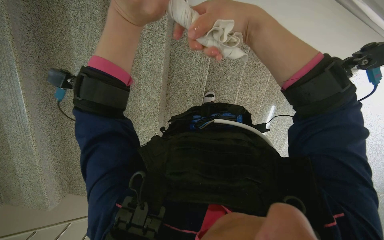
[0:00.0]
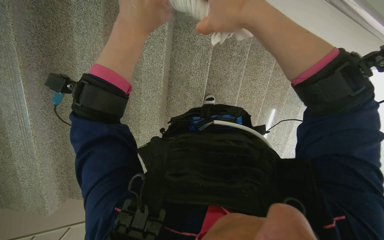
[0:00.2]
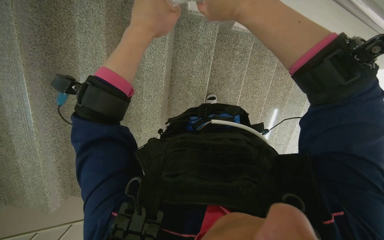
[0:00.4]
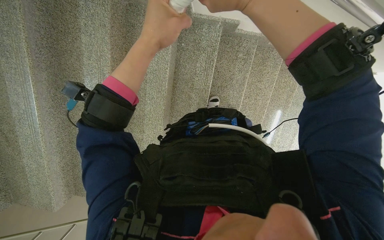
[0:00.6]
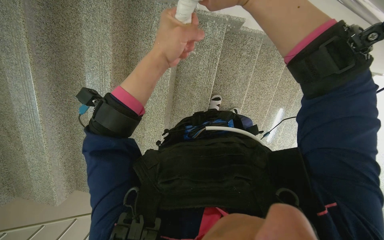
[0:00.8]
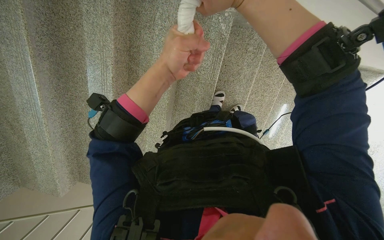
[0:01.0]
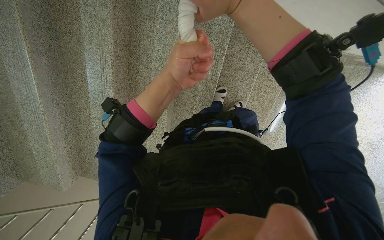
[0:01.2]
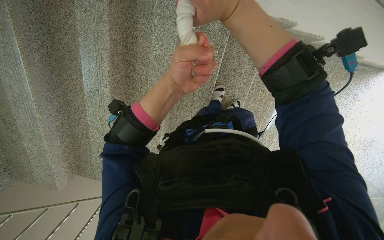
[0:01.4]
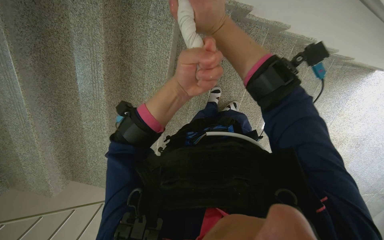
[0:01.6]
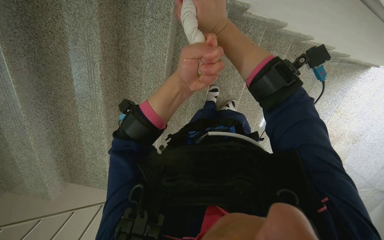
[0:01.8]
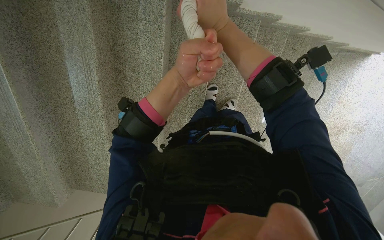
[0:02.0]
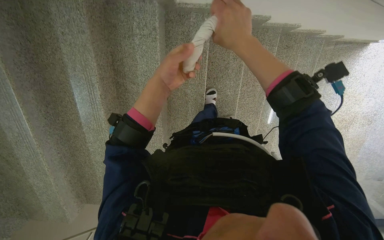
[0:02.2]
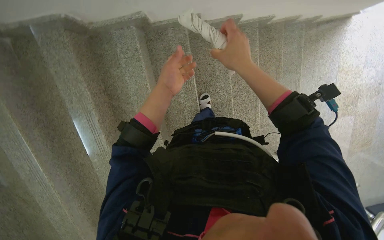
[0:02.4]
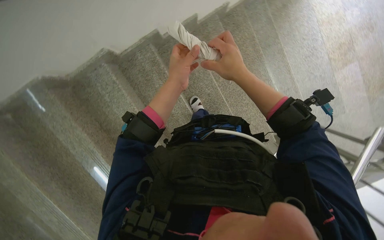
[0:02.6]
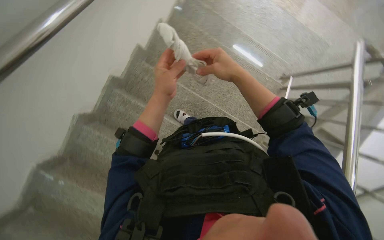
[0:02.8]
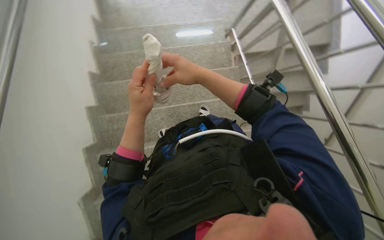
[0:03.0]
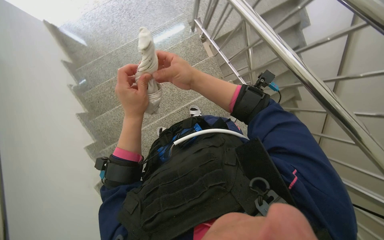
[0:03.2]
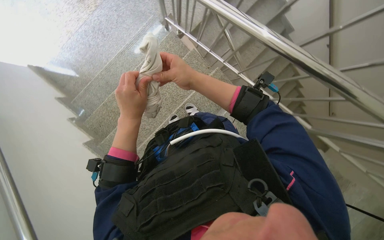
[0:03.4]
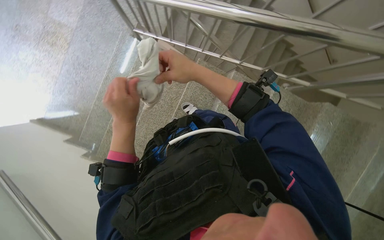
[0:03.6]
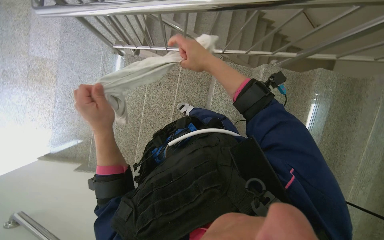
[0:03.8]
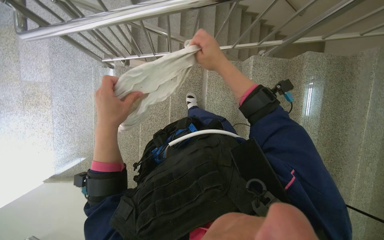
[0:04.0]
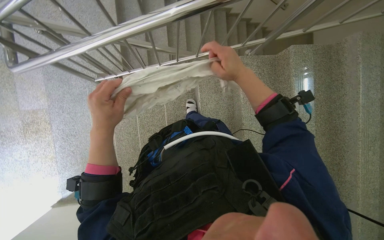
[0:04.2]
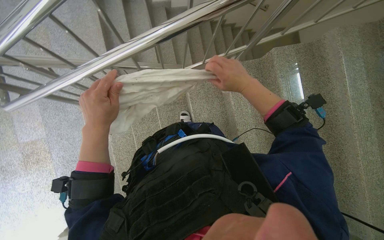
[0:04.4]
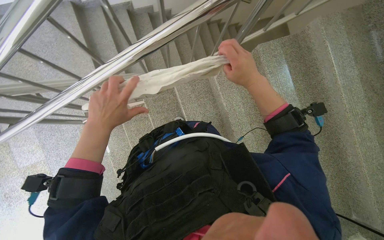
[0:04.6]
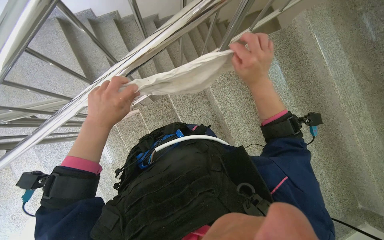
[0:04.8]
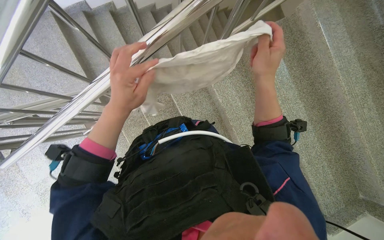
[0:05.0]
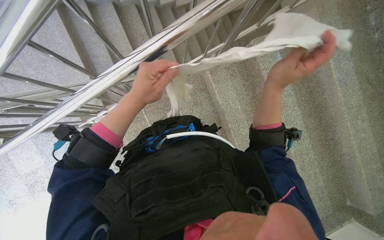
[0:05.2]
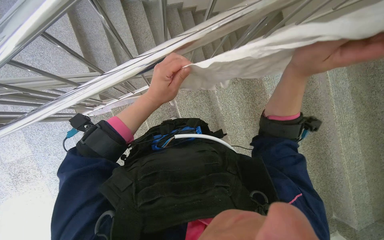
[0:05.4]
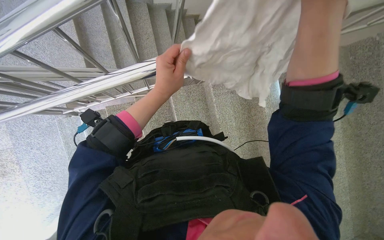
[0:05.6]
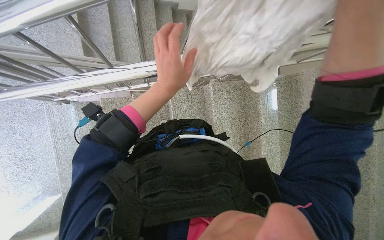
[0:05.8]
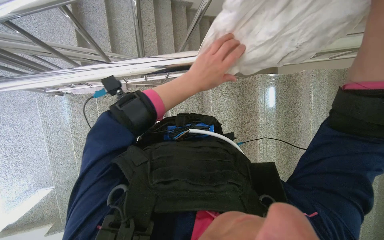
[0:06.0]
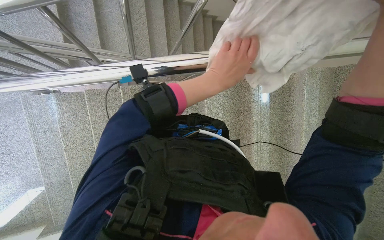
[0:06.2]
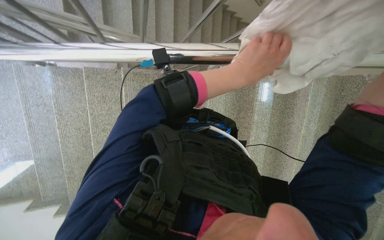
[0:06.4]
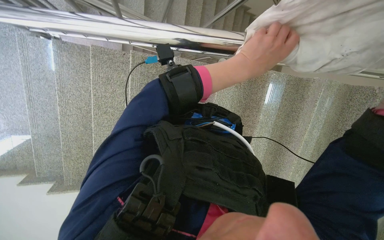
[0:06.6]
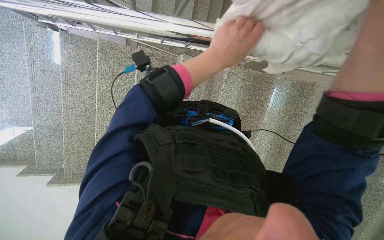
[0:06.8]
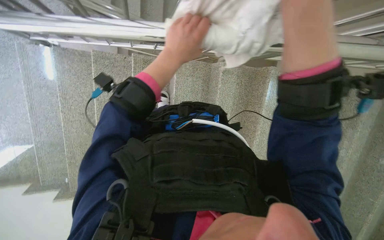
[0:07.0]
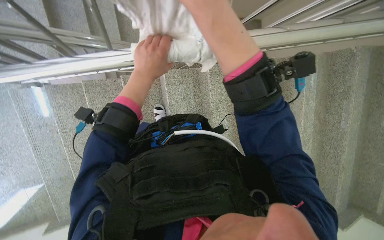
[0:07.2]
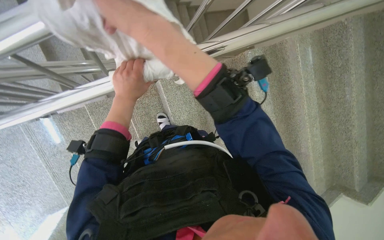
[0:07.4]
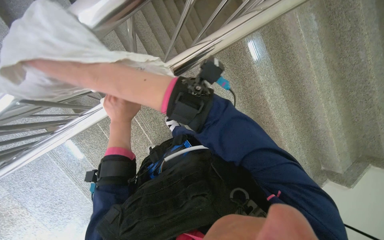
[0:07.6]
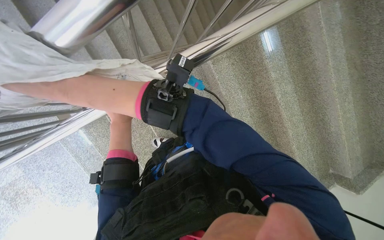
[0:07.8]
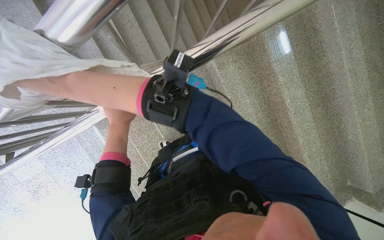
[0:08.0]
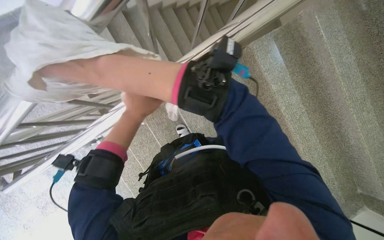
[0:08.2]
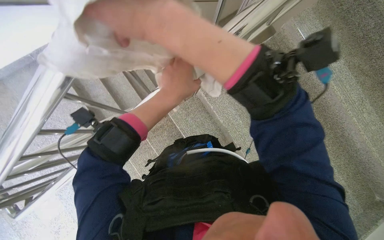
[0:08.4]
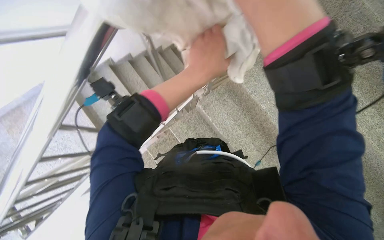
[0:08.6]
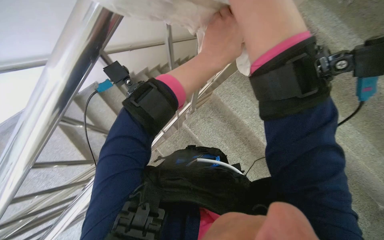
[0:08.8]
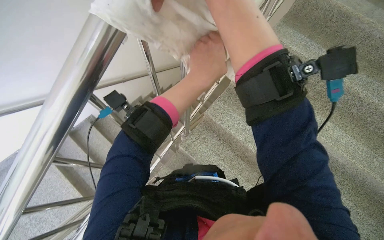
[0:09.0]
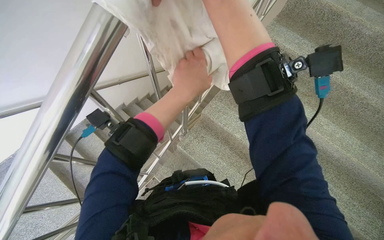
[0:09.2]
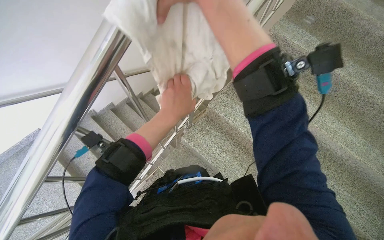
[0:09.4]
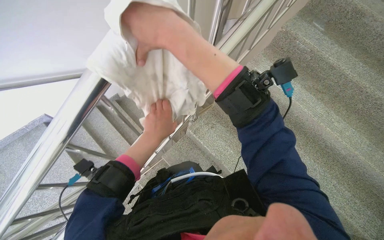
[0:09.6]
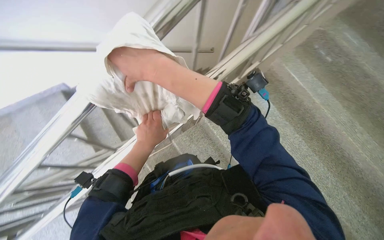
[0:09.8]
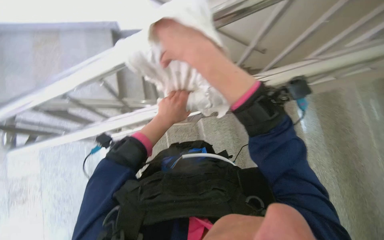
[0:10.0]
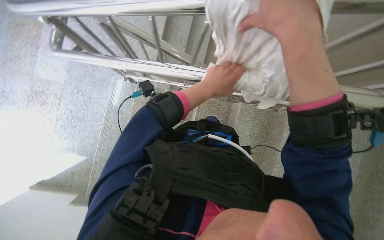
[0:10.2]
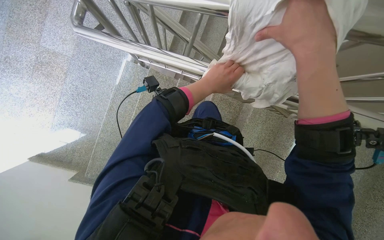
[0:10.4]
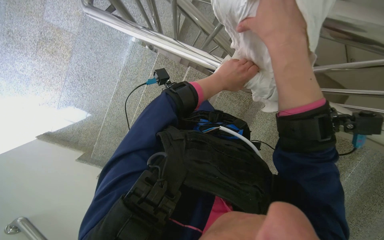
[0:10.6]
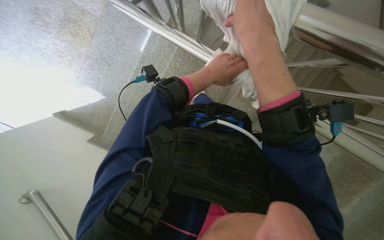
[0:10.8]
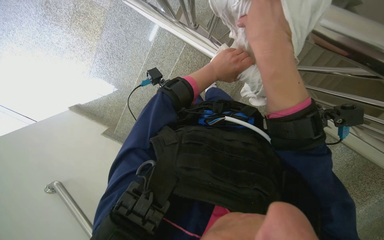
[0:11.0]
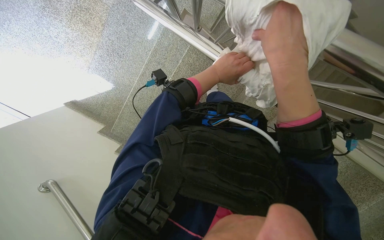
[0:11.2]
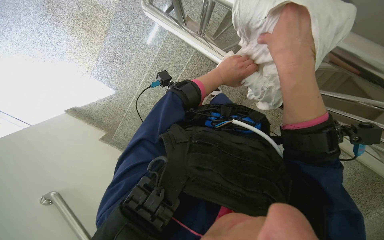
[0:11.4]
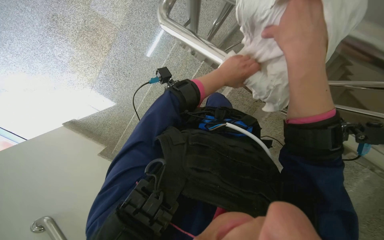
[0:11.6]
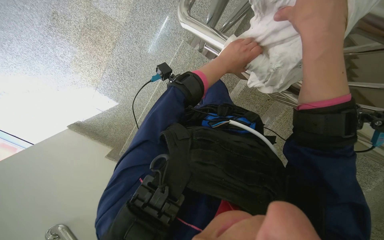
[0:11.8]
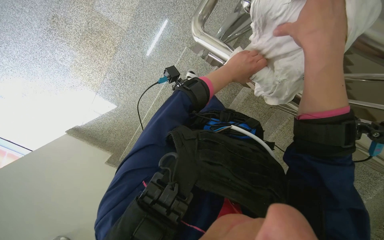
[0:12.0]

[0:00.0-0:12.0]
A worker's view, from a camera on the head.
Job: wiping surfaces.
The whole recording: Cleaning metal railing. The worker cleans the metal railing with a white cloth.
0:00.0 to 0:01.6: The left hand travels farther from the camera by some 10 cm.
0:01.6 to 0:03.0: The view tilts roughly 15 degrees upward. The scene turns approximately 90 degrees counterclockwise in the picture.
0:03.0 to 0:04.4: The scene turns roughly 85 degrees counterclockwise in the picture.
0:04.4 to 0:06.0: The left hand goes about 30 cm up the picture and to the right.
0:07.6 to 0:09.0: The view tips upward by roughly 35 degrees.
0:09.0 to 0:10.4: The view tips downward by about 20 degrees. The scene turns approximately 65 degrees clockwise in the picture.
0:10.4 to 0:12.0: The left hand shifts some 10 cm up the picture.

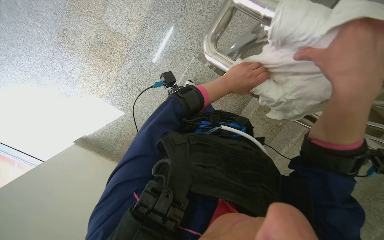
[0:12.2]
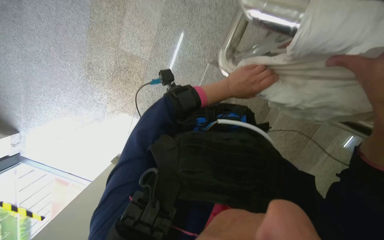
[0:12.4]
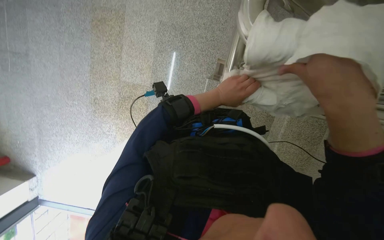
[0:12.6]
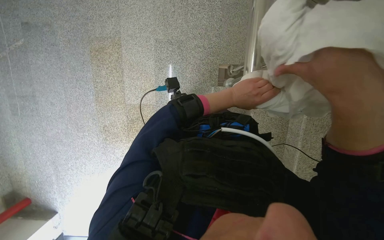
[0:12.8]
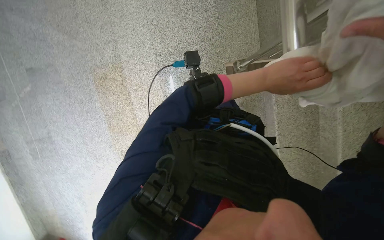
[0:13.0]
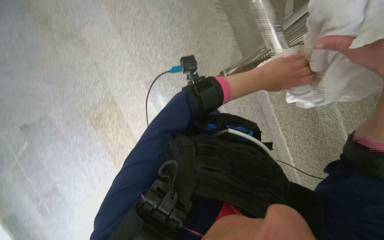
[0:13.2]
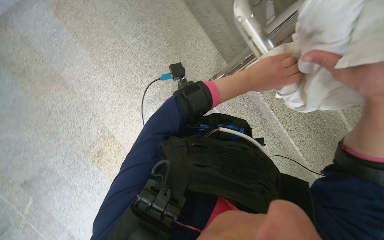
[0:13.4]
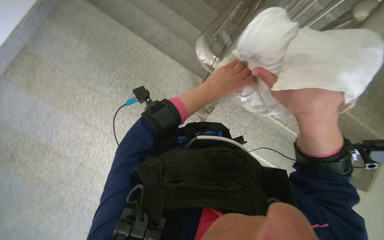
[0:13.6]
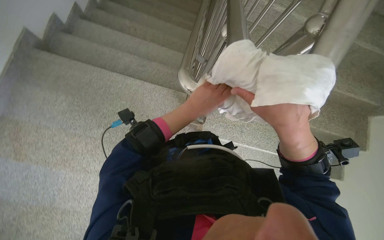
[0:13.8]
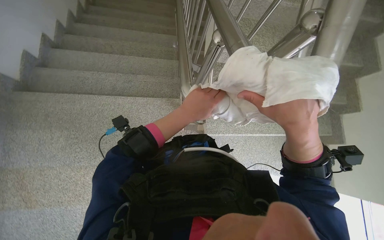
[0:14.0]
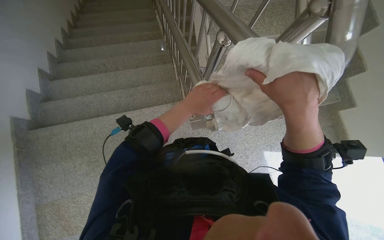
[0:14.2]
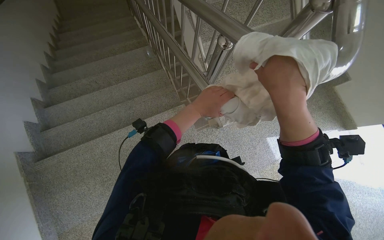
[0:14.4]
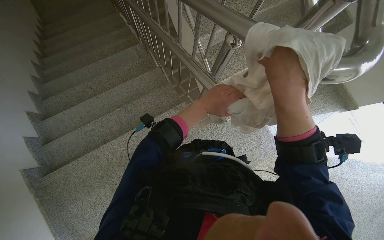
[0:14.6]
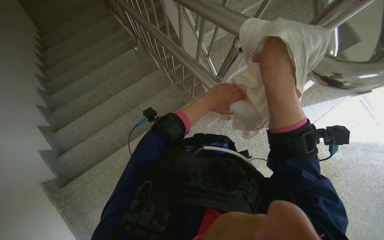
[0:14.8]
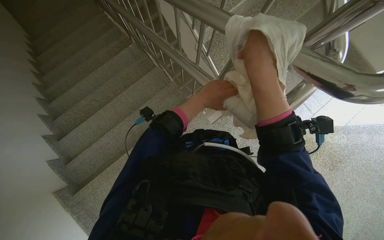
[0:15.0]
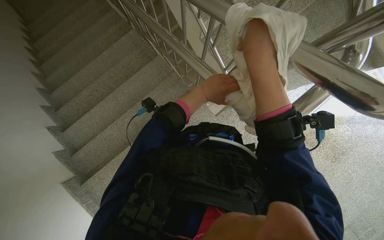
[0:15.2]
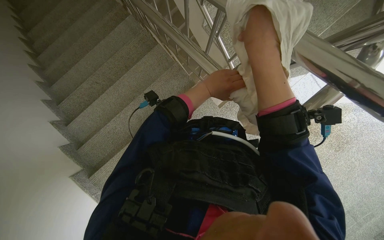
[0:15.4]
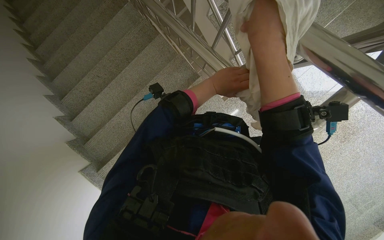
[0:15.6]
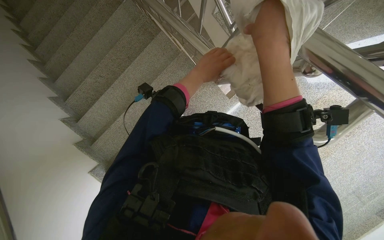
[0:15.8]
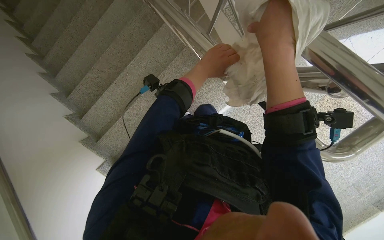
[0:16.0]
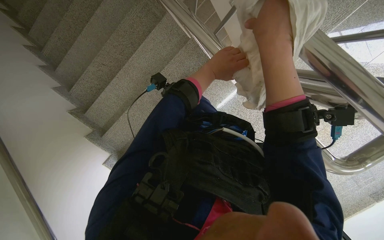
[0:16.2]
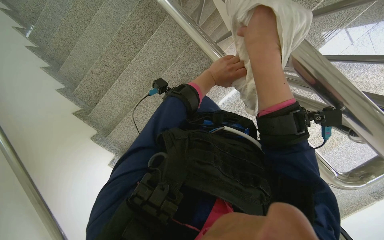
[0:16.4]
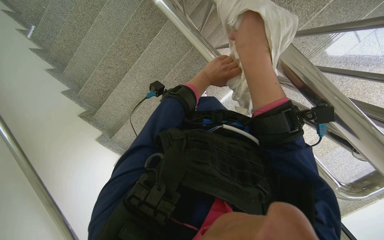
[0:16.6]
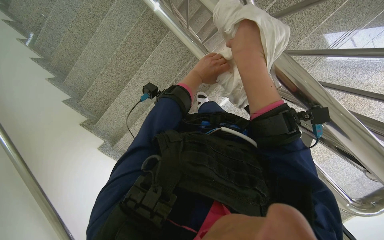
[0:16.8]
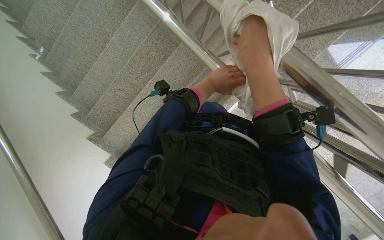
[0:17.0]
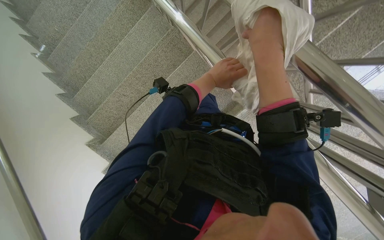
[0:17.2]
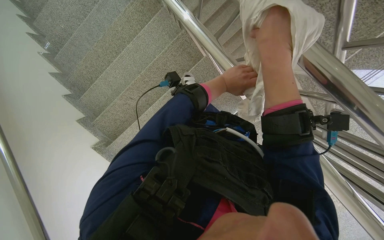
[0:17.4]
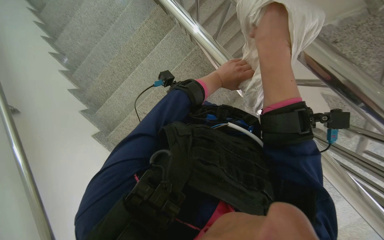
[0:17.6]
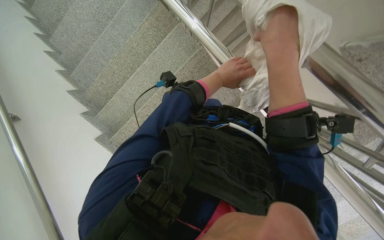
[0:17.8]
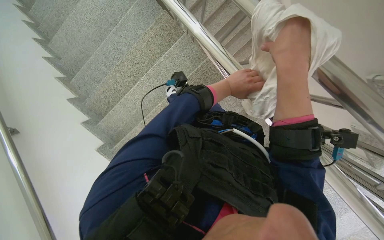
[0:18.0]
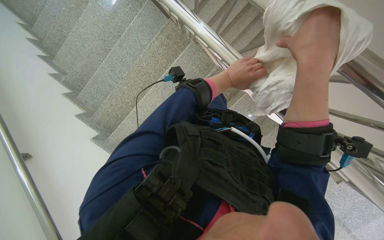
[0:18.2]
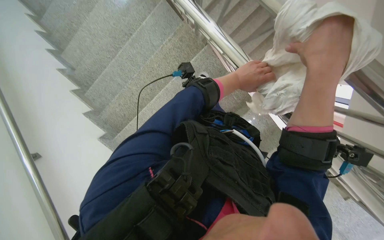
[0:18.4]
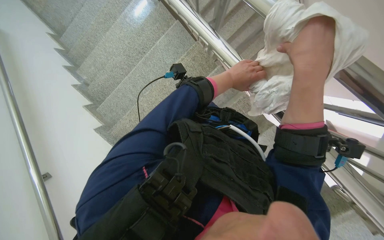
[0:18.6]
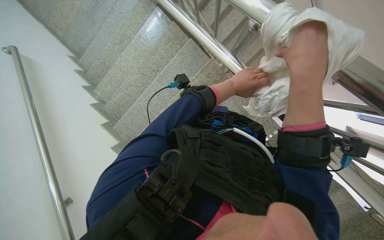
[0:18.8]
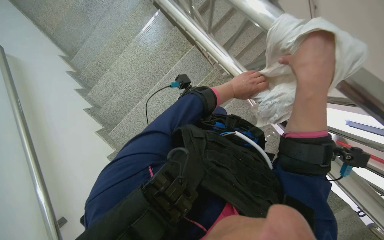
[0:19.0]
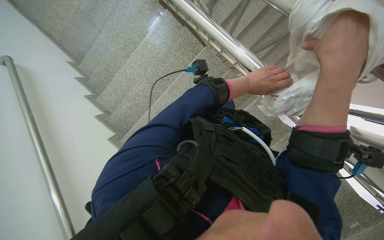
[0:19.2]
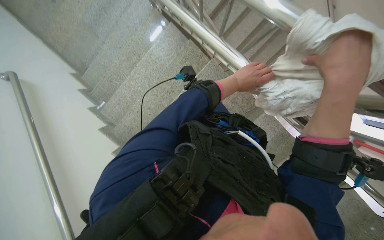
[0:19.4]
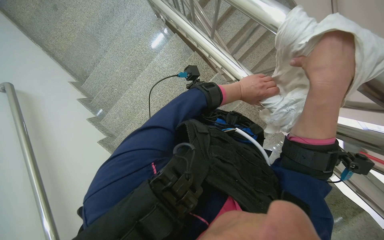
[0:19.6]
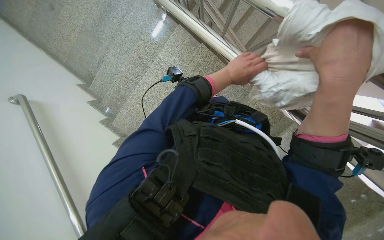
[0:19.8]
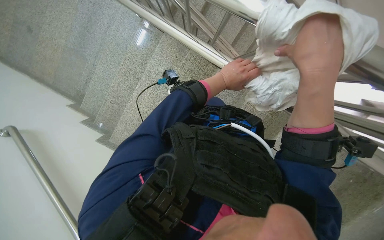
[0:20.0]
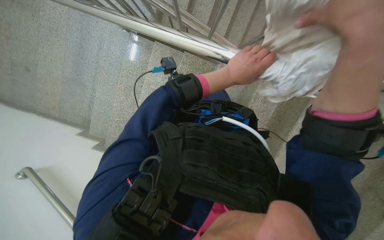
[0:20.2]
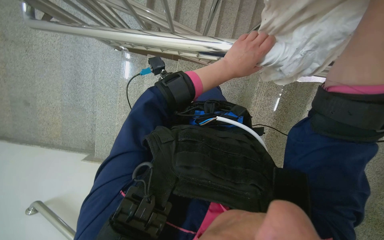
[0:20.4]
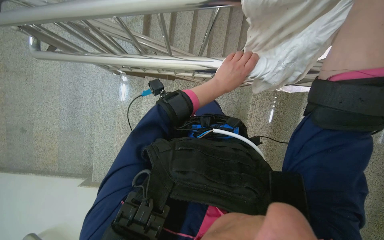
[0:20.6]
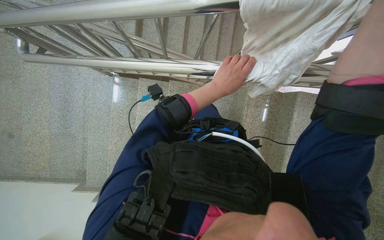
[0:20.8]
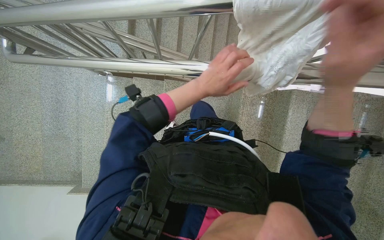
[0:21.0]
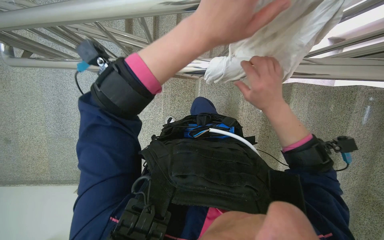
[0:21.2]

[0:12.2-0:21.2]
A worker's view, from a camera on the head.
Job: wiping surfaces.
The whole recording: Cleaning metal railing. The worker cleans the metal railing with a white cloth.
0:12.2 to 0:13.8: The view pans to the left by about 20 degrees. The view tilts some 35 degrees upward. The scene rotates counterclockwise by roughly 105 degrees.
0:13.8 to 0:15.2: The scene turns some 40 degrees counterclockwise in the picture.
0:15.2 to 0:16.6: The wearer looks approximately 15 degrees further downward.
0:16.6 to 0:18.2: The view tilts some 15 degrees upward.
0:19.8 to 0:21.2: The scene turns roughly 35 degrees counterclockwise in the picture.
